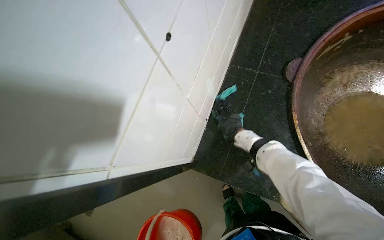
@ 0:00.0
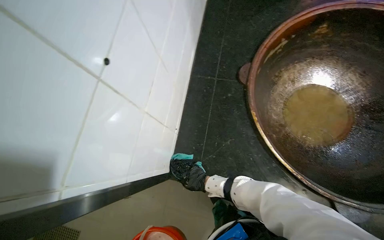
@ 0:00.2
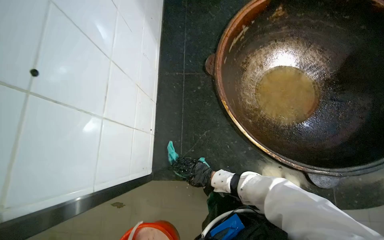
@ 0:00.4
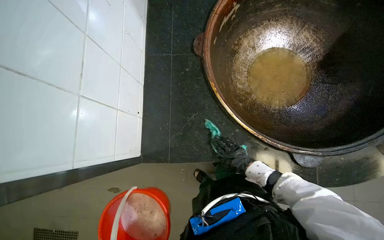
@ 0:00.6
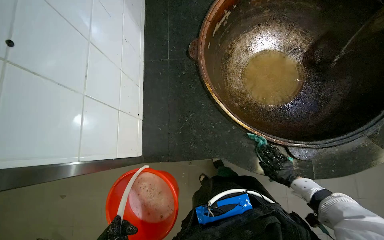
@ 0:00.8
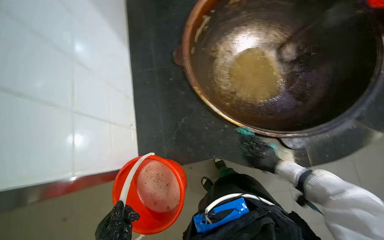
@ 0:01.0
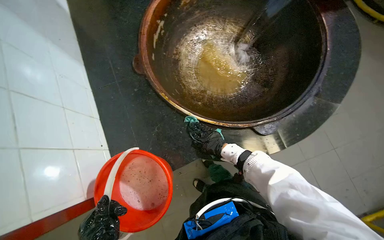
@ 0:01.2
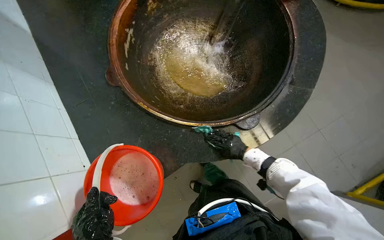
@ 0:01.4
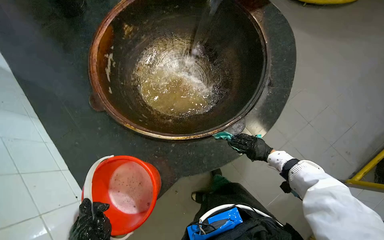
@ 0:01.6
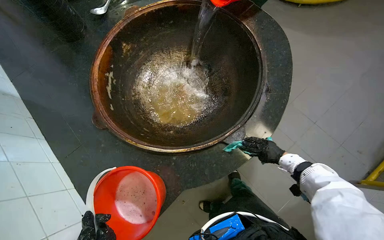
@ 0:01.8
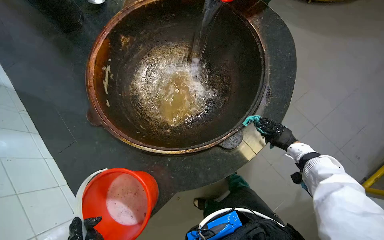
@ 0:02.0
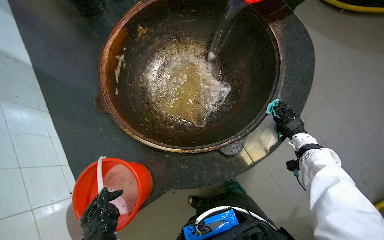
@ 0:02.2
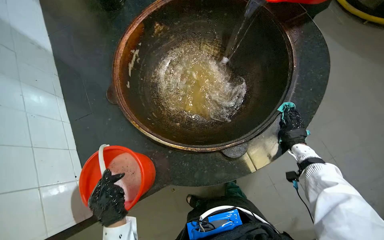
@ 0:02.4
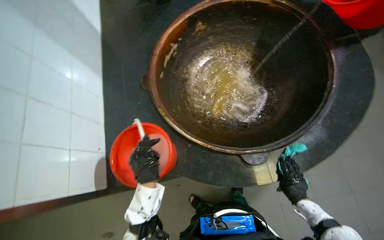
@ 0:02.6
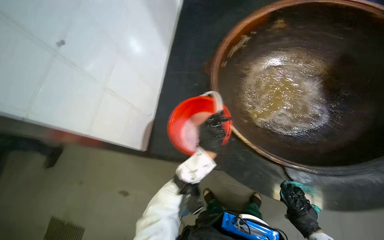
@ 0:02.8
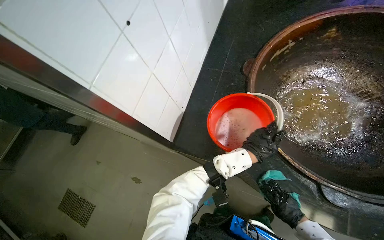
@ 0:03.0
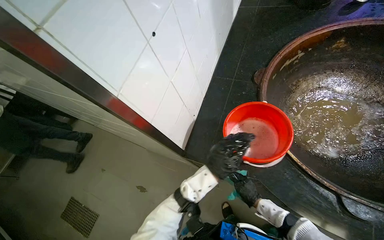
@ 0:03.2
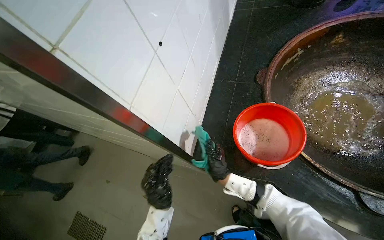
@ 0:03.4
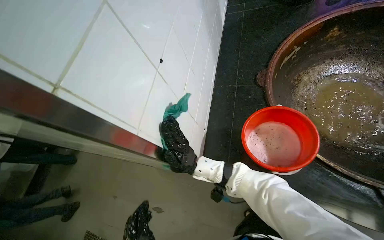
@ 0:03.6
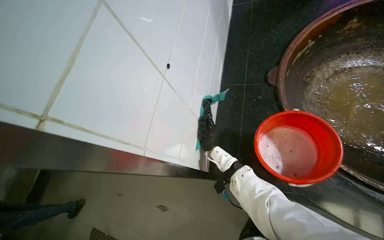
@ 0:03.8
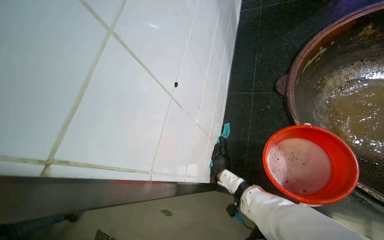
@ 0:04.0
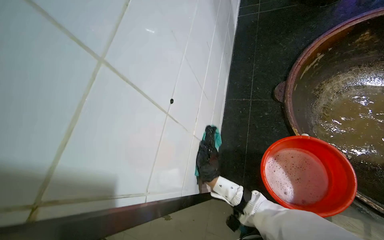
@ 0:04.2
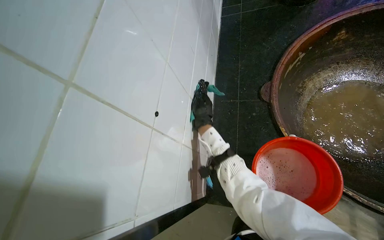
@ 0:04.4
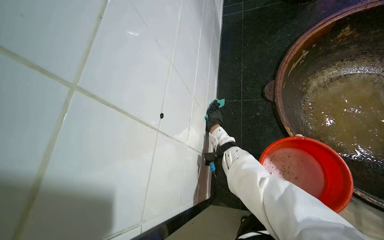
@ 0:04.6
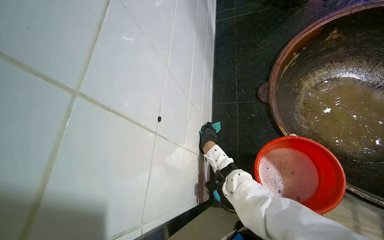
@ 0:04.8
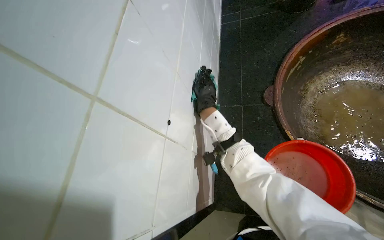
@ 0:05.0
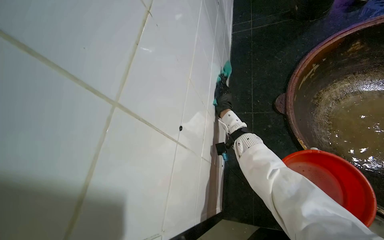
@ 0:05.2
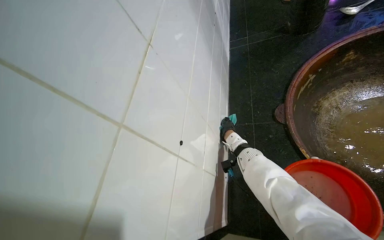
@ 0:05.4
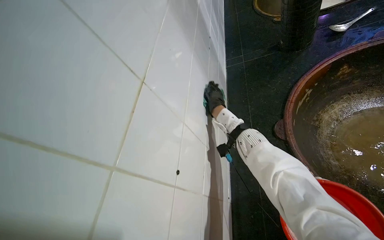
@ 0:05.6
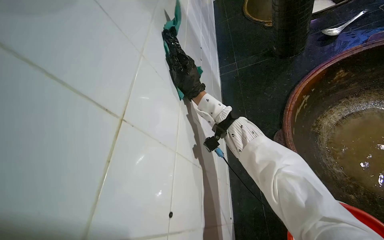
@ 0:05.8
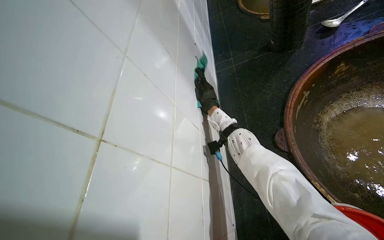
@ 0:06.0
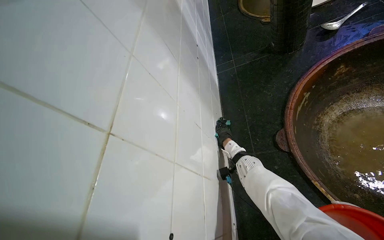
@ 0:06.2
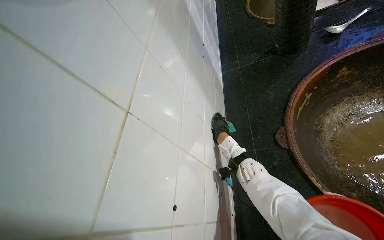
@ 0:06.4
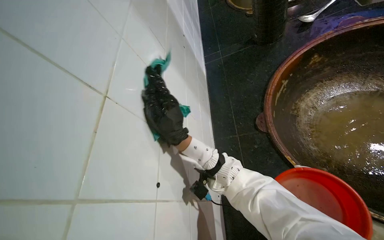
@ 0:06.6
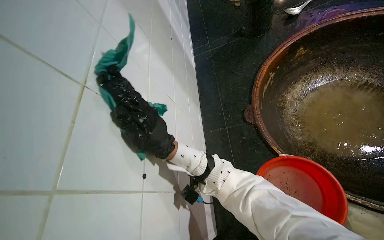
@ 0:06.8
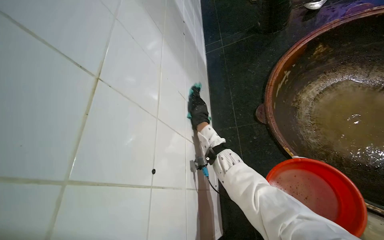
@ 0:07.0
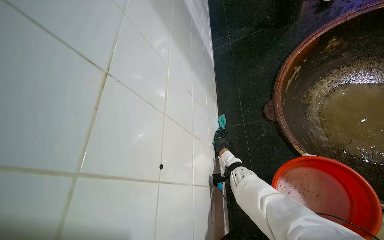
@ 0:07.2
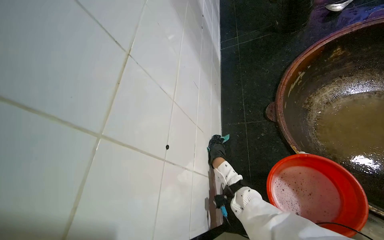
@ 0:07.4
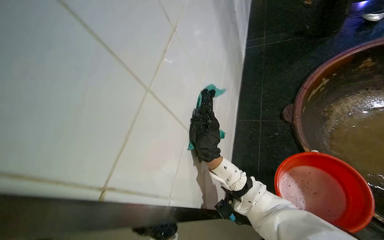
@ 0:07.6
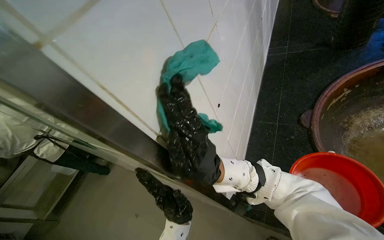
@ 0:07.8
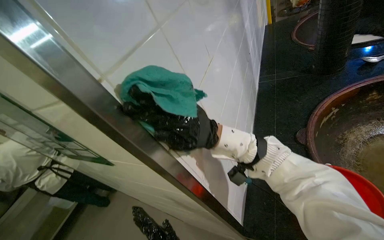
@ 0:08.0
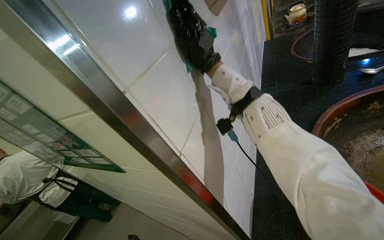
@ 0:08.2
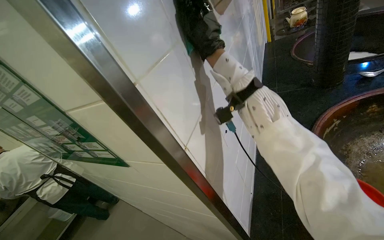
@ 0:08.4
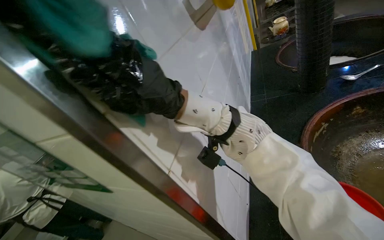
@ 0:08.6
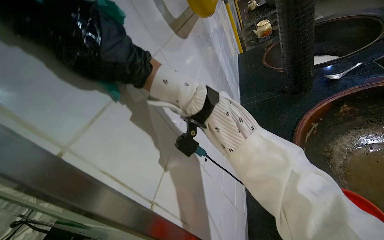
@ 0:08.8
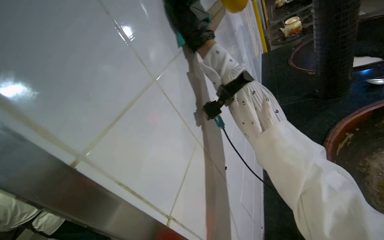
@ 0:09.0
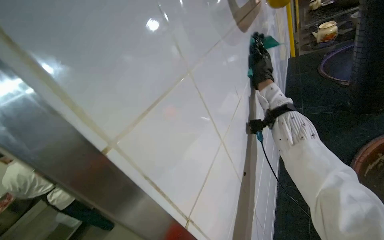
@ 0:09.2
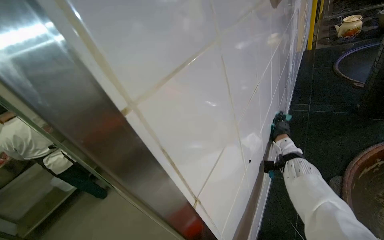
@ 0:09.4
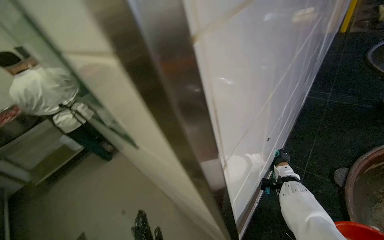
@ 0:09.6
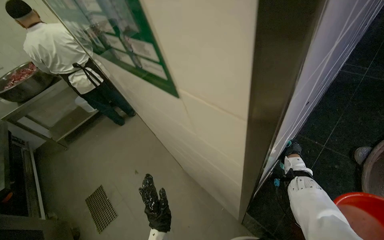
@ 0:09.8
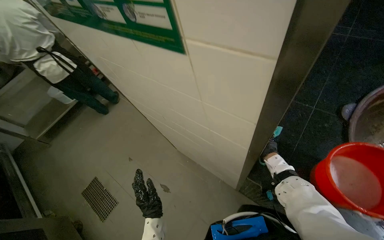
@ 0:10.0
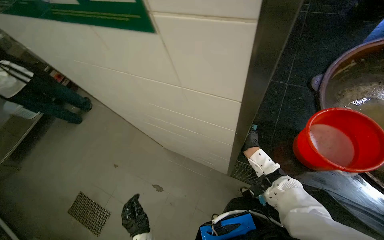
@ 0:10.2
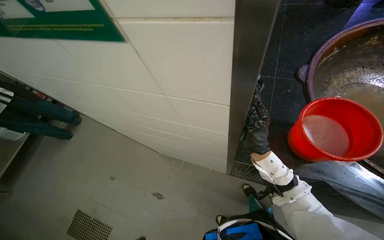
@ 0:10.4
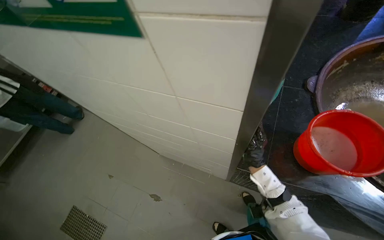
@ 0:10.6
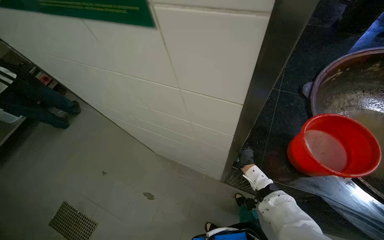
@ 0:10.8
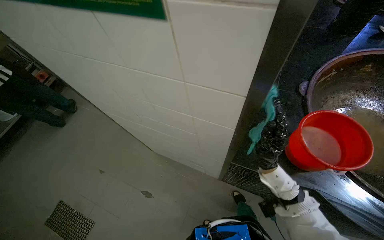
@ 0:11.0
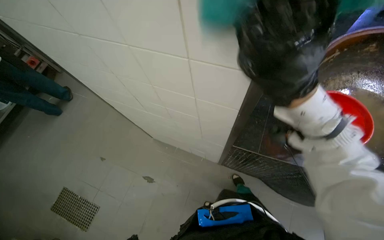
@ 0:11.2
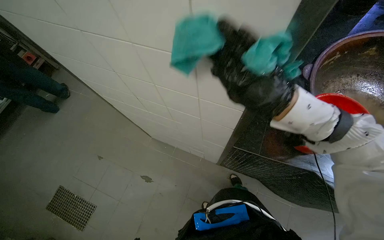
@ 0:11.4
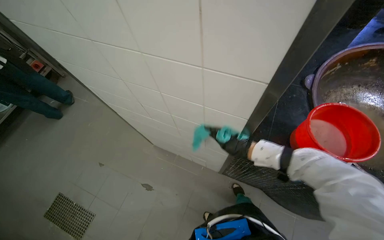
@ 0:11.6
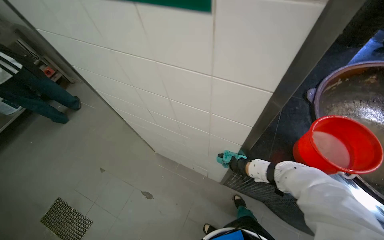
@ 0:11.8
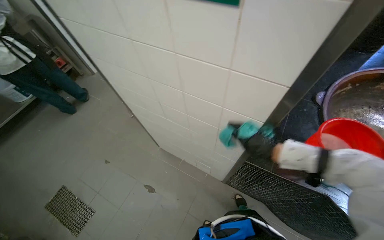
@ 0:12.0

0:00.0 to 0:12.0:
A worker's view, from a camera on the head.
Job: wiping surfaces.
The whole recording: Wiping cooking surface. The worker wipes the surface around large cooking pots with a cleaning cloth.
0:00.0 to 0:01.6: The head rotates approximately 60 degrees to the right.
0:01.6 to 0:03.0: The wearer's head swings roughly 60 degrees to the left.
0:03.0 to 0:04.4: The right hand is displaced to the left, farther from the camera and up the picture by about 60 cm.
0:04.4 to 0:06.0: The camera pitches upward, by some 15 degrees. The right hand goes nearer and farther, some 30 cm each way, reversing 2 times.
0:07.6 to 0:09.0: The wearer looks approximately 20 degrees further upward. The right hand heads up the picture, covering about 40 cm.
0:09.0 to 0:10.4: The view tips downward by about 35 degrees.

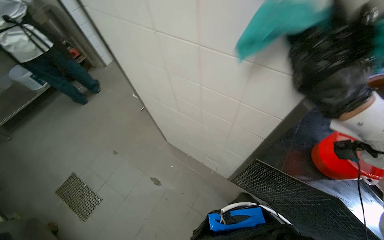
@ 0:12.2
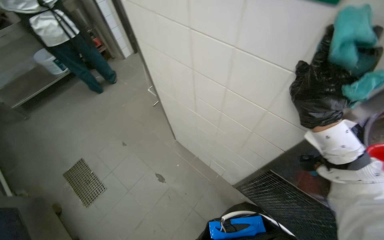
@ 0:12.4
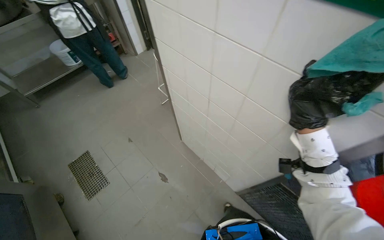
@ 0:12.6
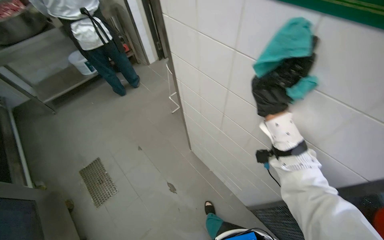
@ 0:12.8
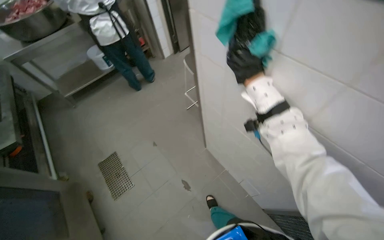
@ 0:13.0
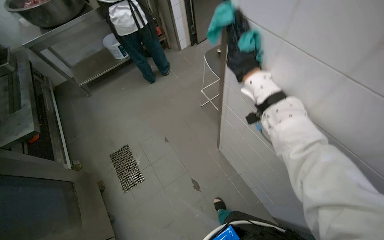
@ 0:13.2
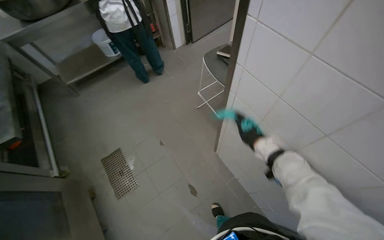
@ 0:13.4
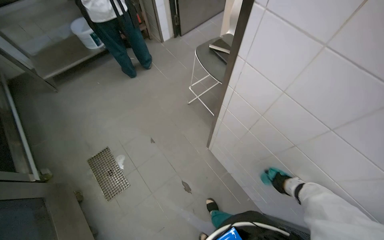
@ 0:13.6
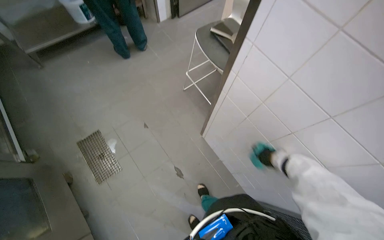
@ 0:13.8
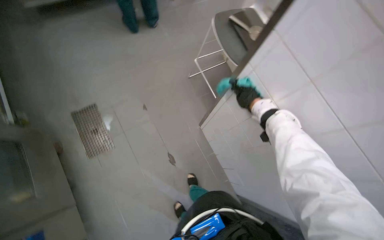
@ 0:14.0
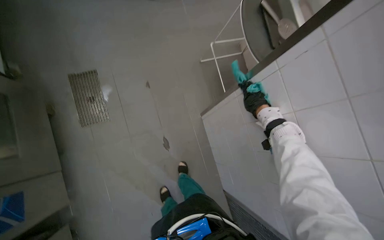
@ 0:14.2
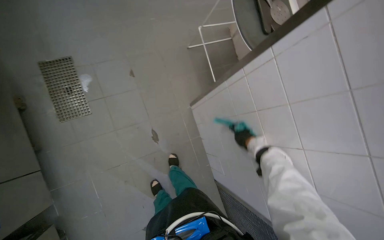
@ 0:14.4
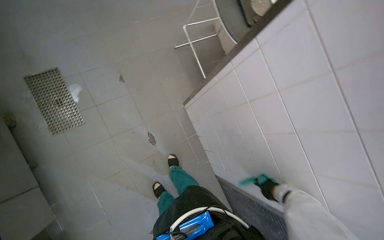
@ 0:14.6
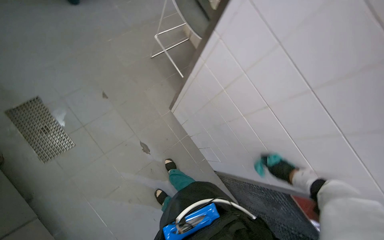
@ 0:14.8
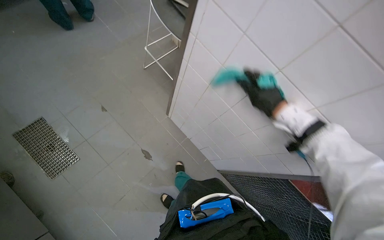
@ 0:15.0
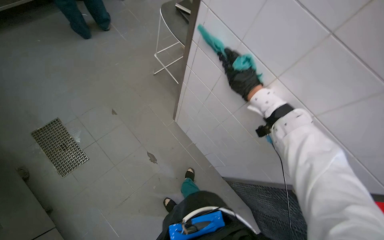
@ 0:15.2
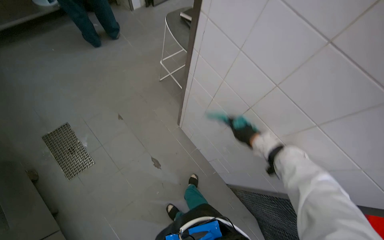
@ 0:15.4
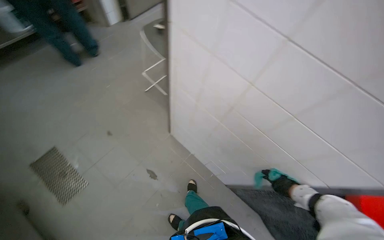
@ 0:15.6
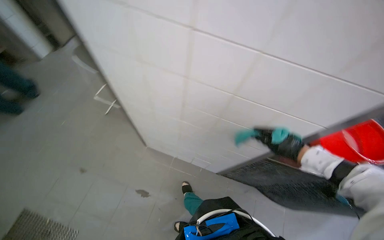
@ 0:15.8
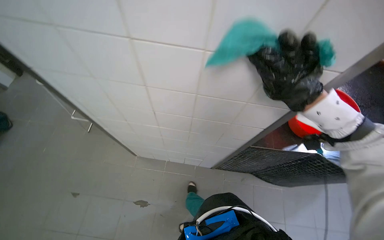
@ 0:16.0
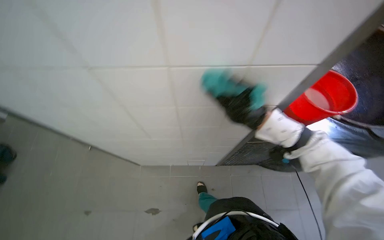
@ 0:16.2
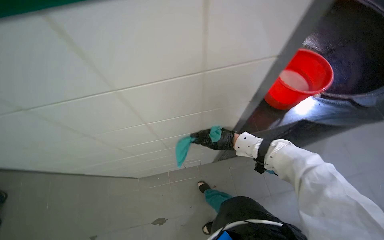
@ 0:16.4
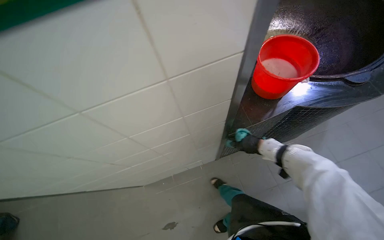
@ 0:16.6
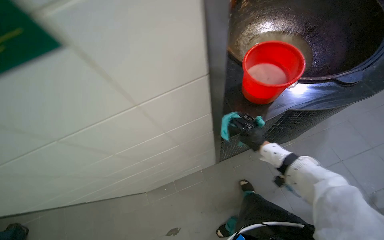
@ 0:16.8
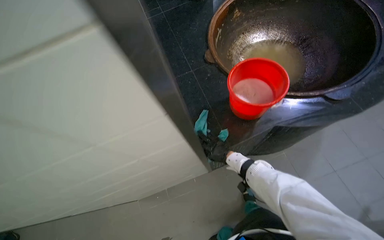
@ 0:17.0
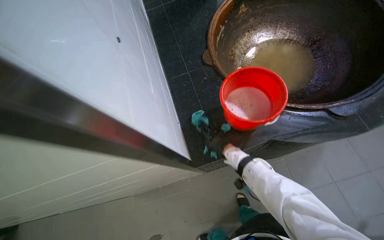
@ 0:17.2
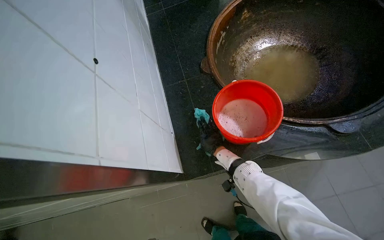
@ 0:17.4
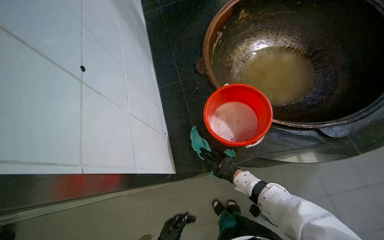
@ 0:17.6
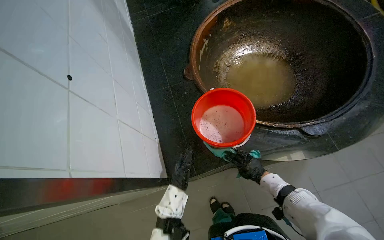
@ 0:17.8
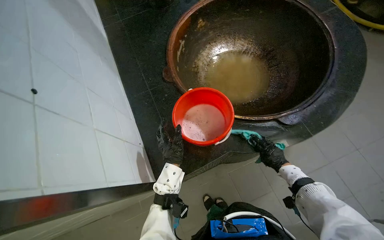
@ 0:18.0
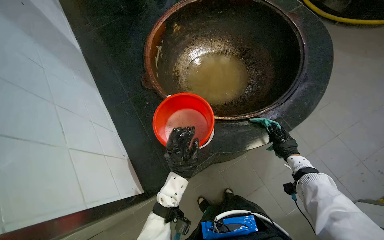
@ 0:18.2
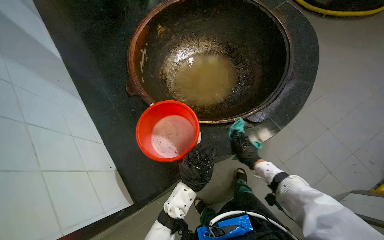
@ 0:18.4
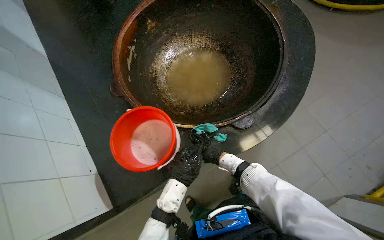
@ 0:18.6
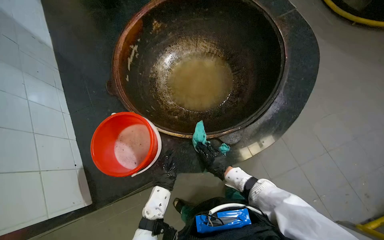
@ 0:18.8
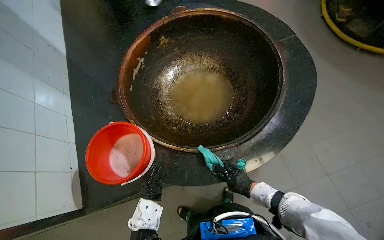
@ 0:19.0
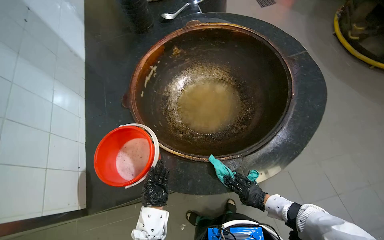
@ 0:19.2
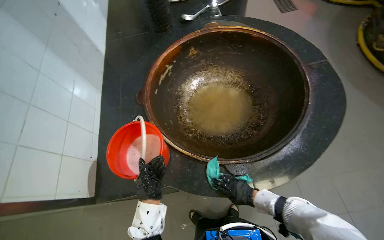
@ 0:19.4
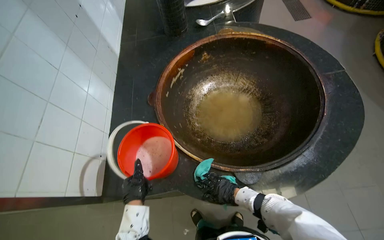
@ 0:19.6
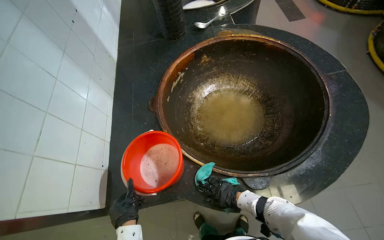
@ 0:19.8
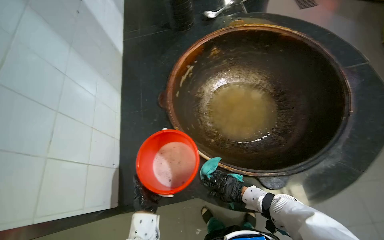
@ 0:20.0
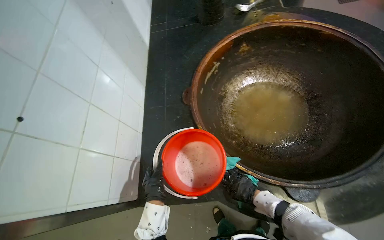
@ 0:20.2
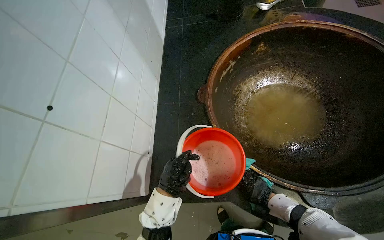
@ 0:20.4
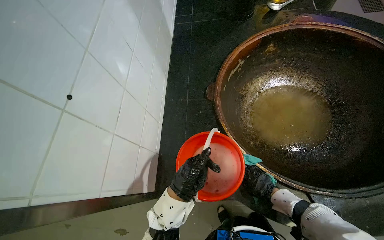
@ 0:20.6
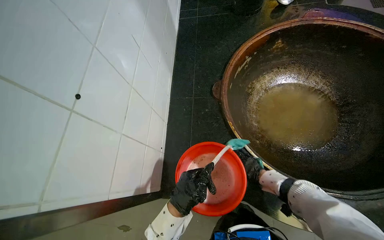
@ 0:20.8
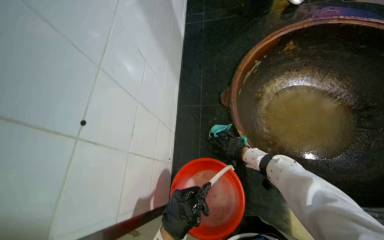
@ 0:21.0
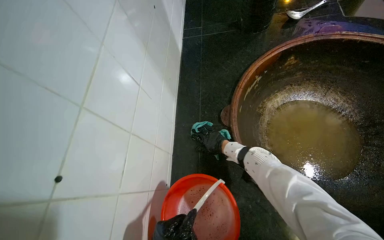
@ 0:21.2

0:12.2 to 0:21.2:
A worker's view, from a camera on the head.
Job: wiping surfaces.
The whole recording: Wiping cooking surface. The worker wipes the surface around large cooking pots with a cleaning cloth.
0:12.2 to 0:13.8: The camera is carried approximately 50 cm.
0:15.2 to 0:16.6: The head travels approximately 40 cm. The wearer's head swings approximately 70 degrees to the right.
0:16.6 to 0:18.2: The head travels about 40 cm.
0:18.2 to 0:19.8: The right hand moves left and right over some 25 cm, changing direction 2 times.
